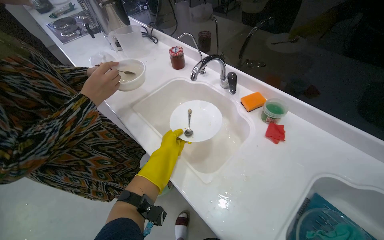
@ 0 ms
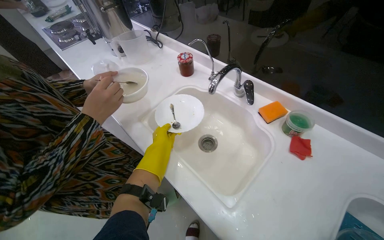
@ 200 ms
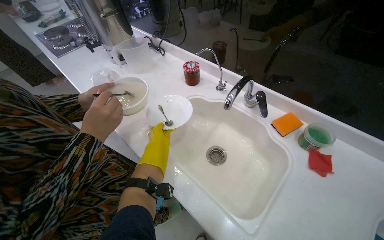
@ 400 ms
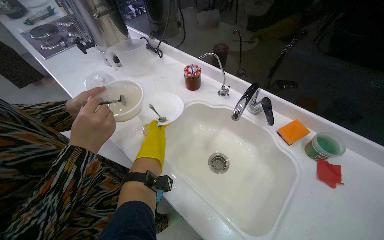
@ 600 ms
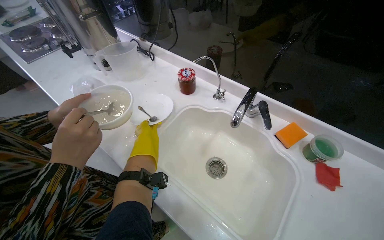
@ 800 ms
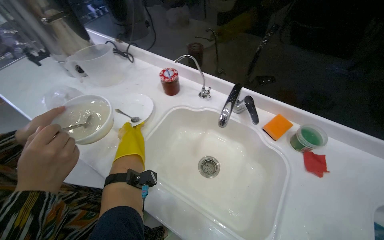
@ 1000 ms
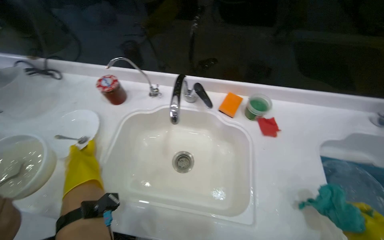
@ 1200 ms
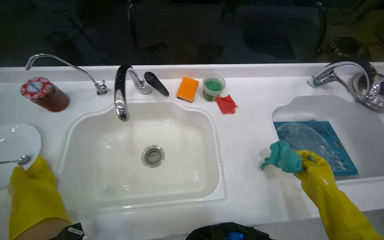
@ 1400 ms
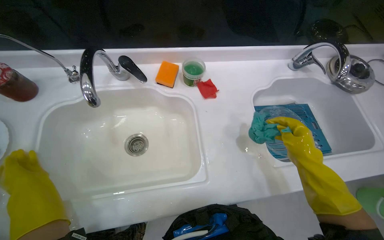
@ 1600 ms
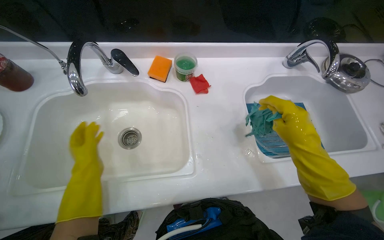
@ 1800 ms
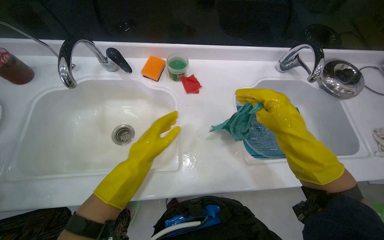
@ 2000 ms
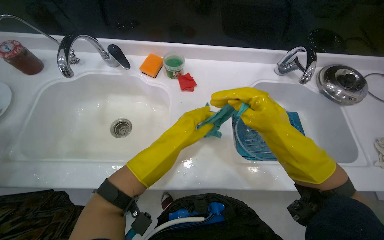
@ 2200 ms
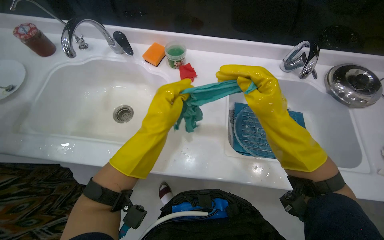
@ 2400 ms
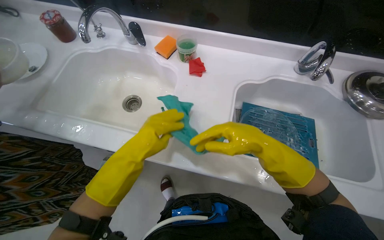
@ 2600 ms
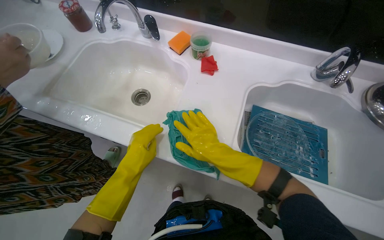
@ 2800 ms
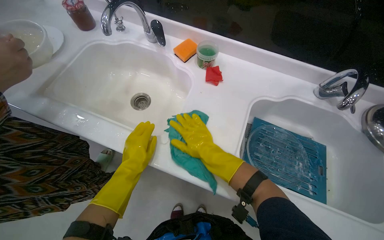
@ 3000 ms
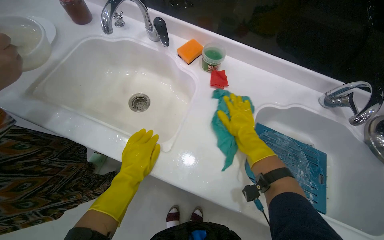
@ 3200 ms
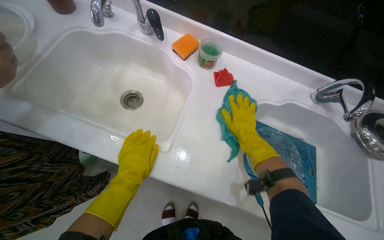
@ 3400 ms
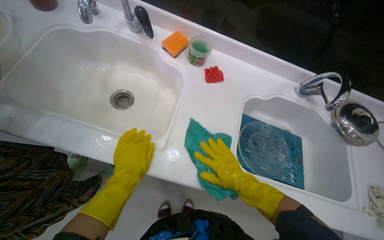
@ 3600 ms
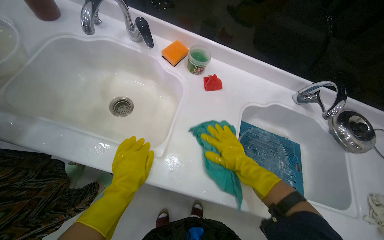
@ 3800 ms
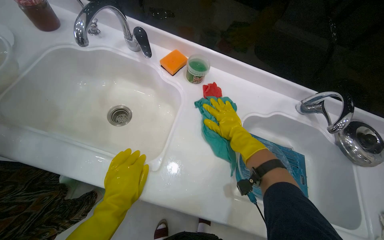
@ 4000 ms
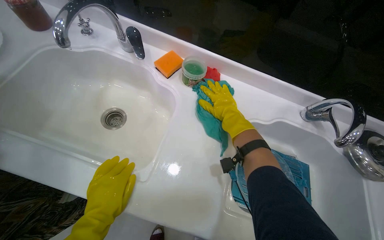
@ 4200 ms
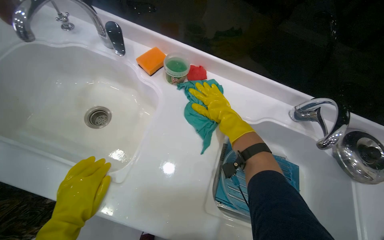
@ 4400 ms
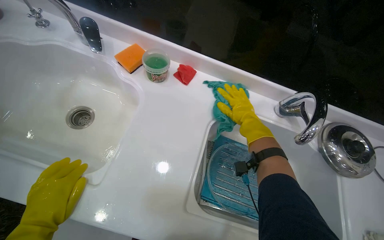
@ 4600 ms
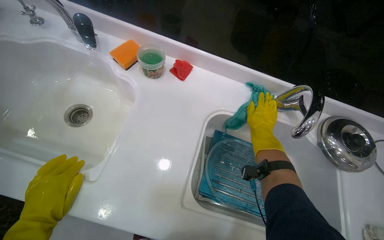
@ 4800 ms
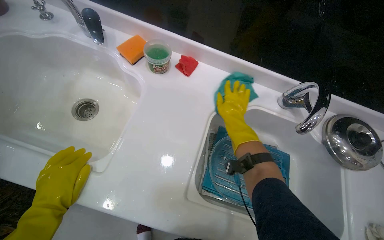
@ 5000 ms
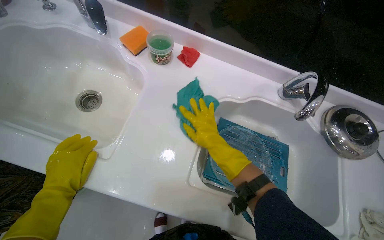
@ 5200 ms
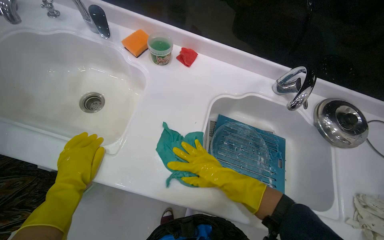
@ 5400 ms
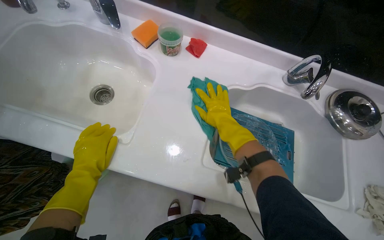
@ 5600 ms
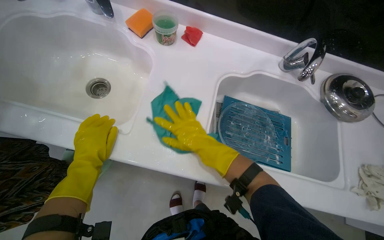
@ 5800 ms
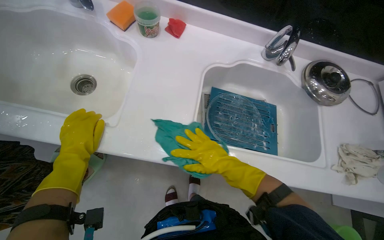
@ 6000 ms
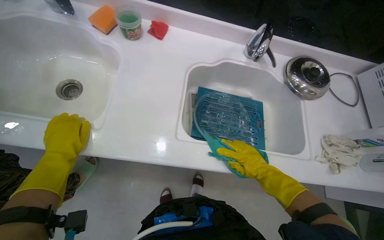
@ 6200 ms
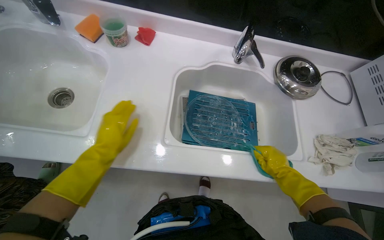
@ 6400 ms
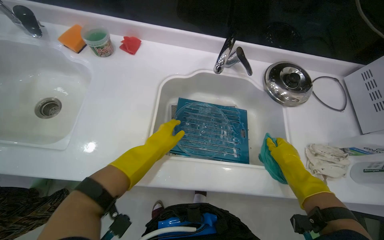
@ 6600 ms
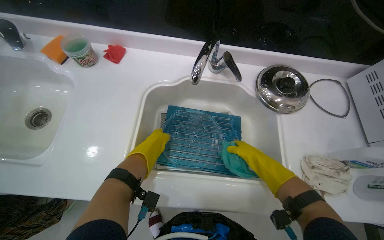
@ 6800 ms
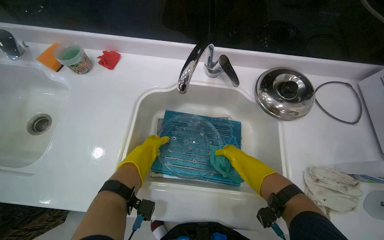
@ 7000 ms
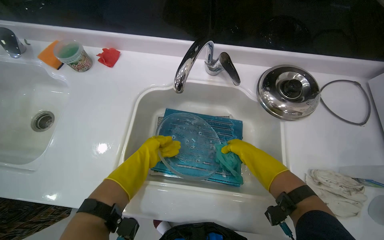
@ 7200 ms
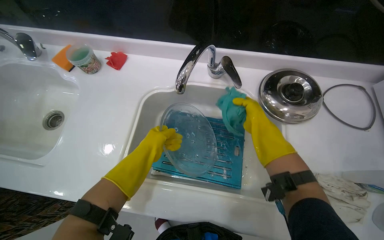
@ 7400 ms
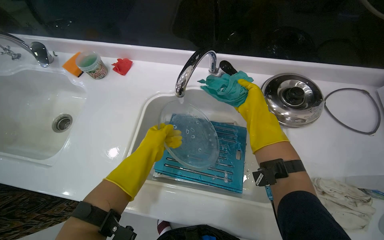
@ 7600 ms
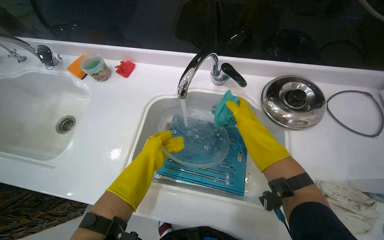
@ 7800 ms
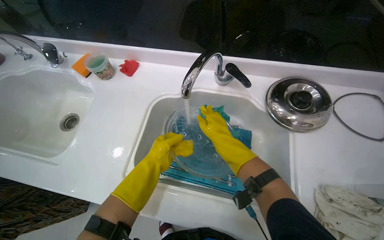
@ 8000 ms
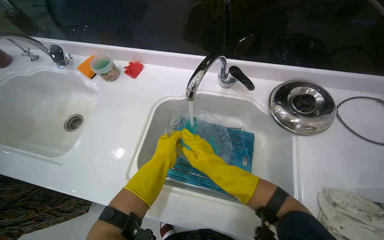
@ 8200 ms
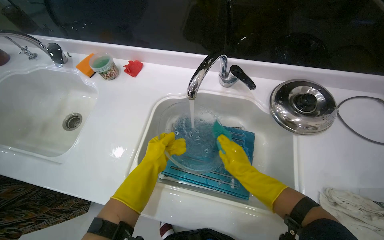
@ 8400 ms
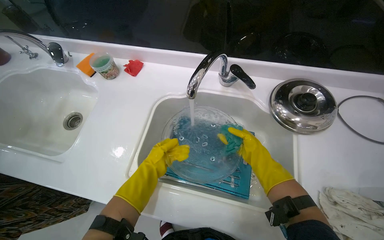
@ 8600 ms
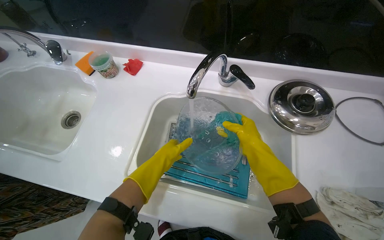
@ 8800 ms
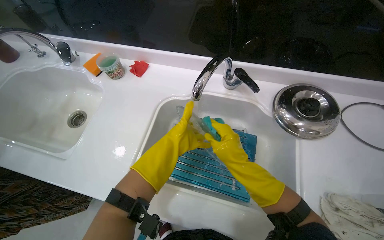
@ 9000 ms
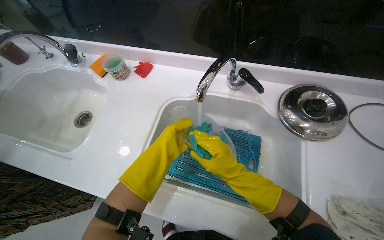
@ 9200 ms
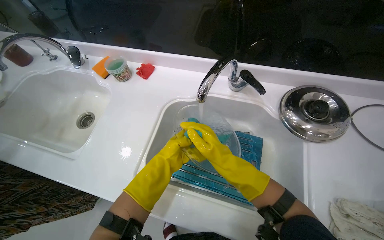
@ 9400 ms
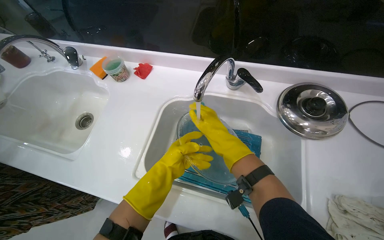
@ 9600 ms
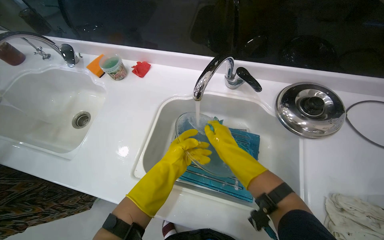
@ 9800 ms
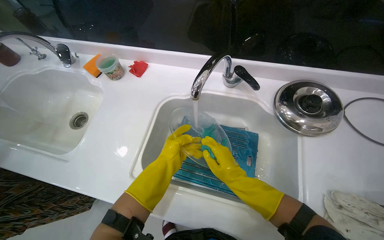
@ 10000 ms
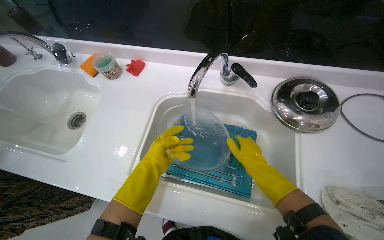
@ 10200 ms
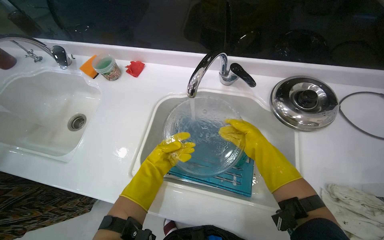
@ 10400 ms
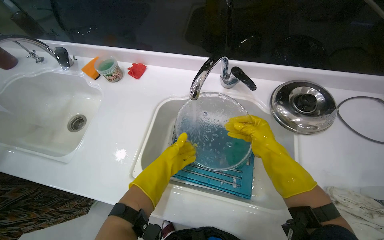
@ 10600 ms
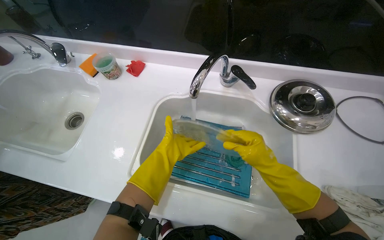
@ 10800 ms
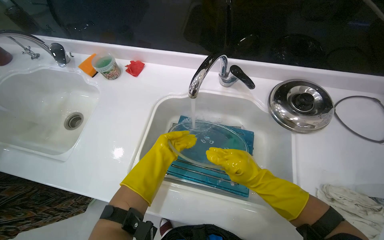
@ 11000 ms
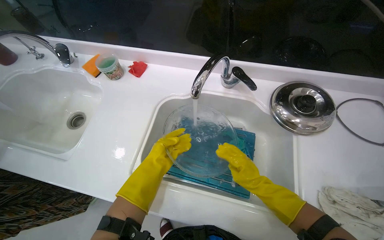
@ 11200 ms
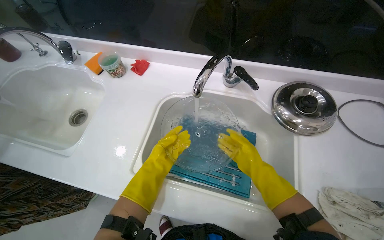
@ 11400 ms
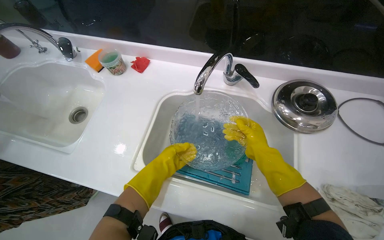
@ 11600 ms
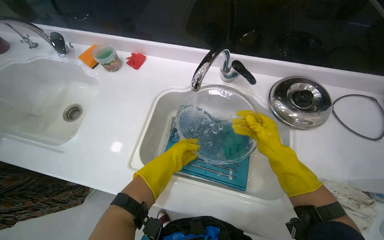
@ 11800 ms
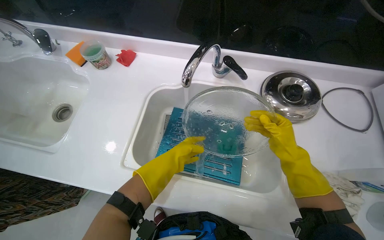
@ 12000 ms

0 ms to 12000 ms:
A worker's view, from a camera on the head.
Job: cleaning kitchen.
The whole recording: Washing metal grate in kitchen sink. The worker scrubs and rinses a metal grate in the kitchen sink.
0 ms to 1600 ms: The wearer's head swings about 55 degrees to the right.
1600 ms to 3000 ms: The wearer's head swings about 30 degrees to the left. The right hand moves to the left, approximately 10 cm; the left hand travels to the right by approximately 30 cm.
3000 ms to 4400 ms: The right hand goes about 25 cm up the picture and to the right.
4400 ms to 6000 ms: The right hand moves left and right over roughly 20 cm, changing direction 2 times.
6000 ms to 7600 ms: The left hand travels to the right by roughly 40 cm. Meanwhile the right hand goes some 50 cm to the right, up the picture and farther from the camera.
7600 ms to 9000 ms: The right hand shifts roughly 20 cm down the picture, to the left and nearer to the camera.
9000 ms to 10400 ms: The left hand moves down the picture, about 10 cm; the right hand goes about 10 cm to the right.
10400 ms to 12000 ms: Both hands move to the right, some 10 cm.

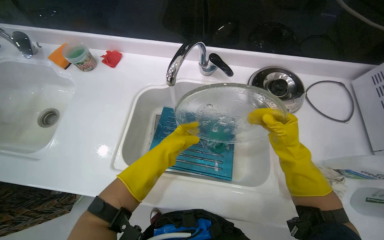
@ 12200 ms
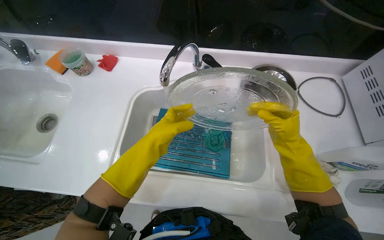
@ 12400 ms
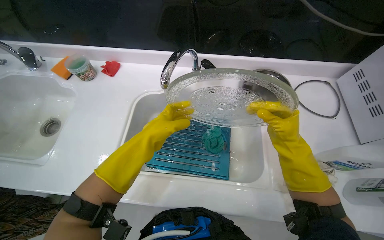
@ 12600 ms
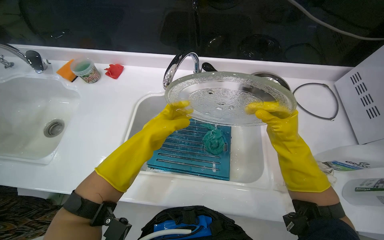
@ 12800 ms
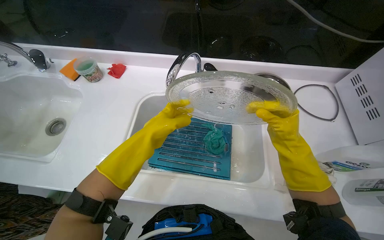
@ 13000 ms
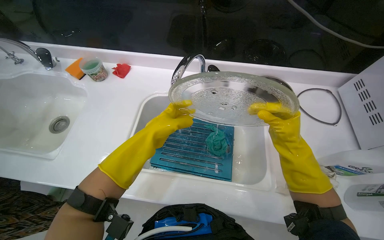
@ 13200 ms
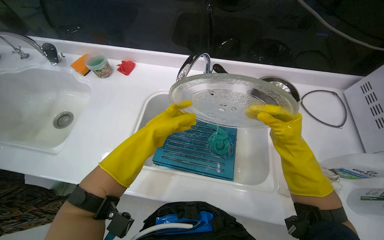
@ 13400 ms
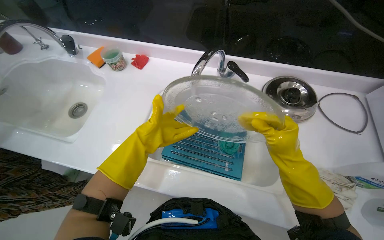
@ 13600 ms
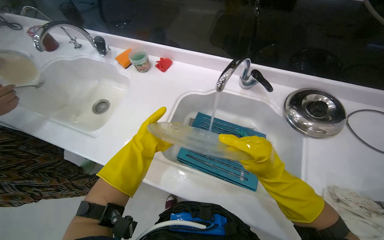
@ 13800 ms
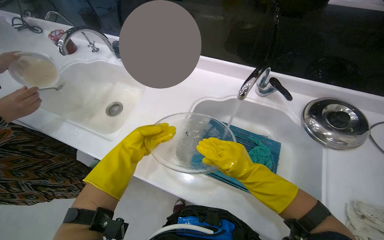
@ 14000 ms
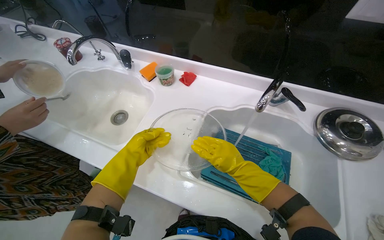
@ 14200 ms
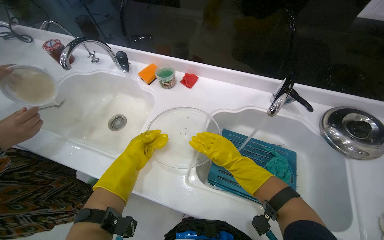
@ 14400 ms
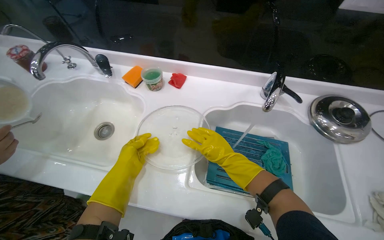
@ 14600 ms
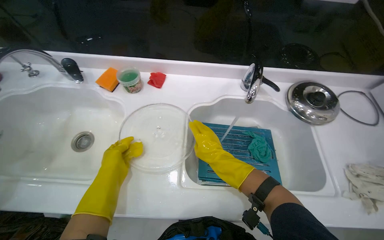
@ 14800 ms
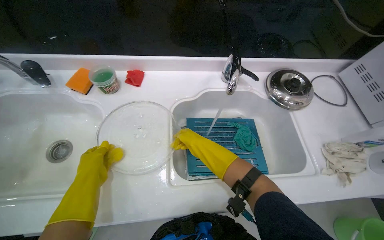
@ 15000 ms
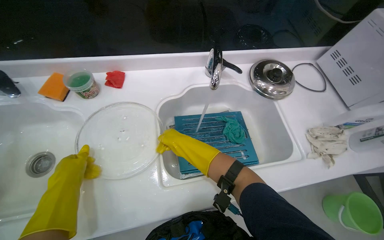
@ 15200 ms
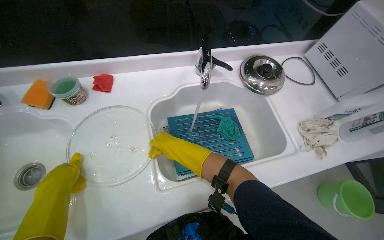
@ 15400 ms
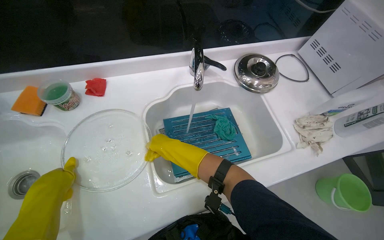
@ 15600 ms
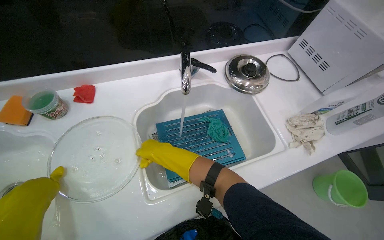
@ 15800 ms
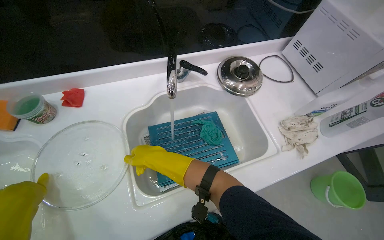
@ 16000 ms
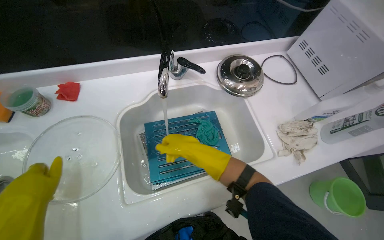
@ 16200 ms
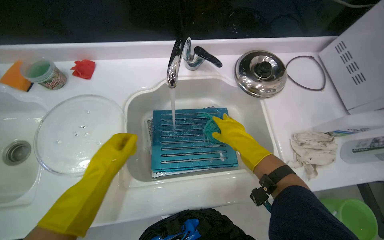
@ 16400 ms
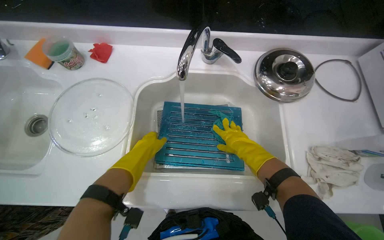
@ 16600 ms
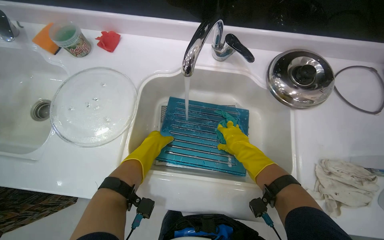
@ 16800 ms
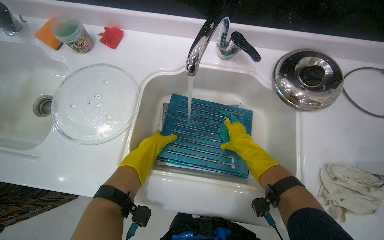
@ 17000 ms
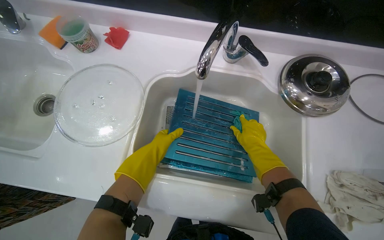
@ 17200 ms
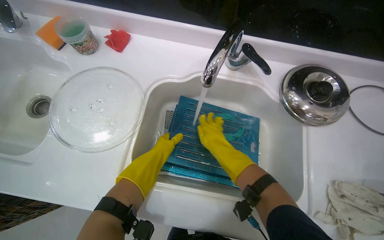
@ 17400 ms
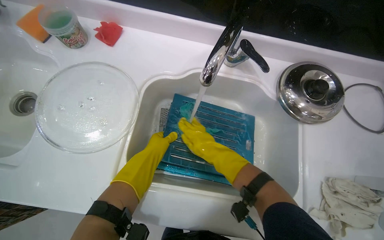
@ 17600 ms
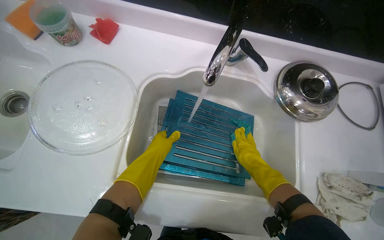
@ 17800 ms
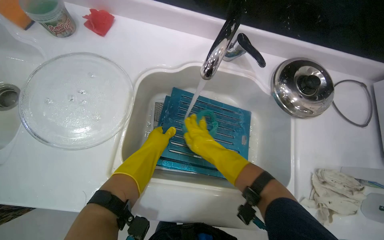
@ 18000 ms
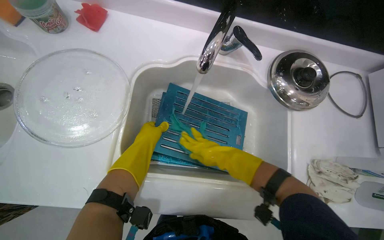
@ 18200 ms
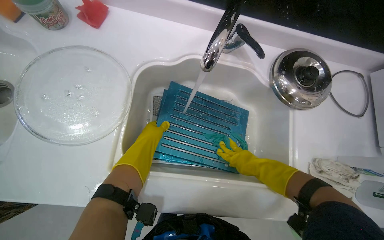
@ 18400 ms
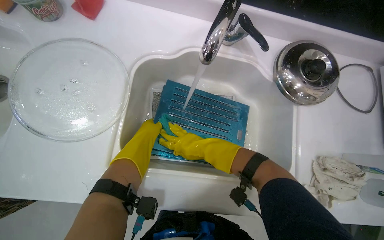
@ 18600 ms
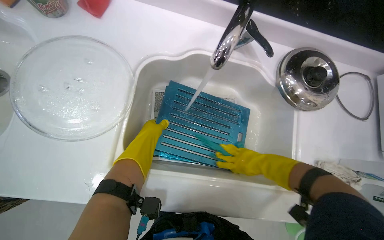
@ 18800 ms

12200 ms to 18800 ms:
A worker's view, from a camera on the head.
Job: cleaning kitchen.
The whole recording: Washing metal grate in kitchen sink. The worker scrubs and rinses a metal grate in the kitchen sink.
12200 ms to 13800 ms: The right hand goes some 20 cm to the left and nearer to the camera; the left hand heads to the left, covering some 20 cm.
13800 ms to 15400 ms: The wearer's head swings approximately 35 degrees to the right.
15400 ms to 17200 ms: The head rotates approximately 25 degrees to the left. The right hand travels to the right by some 30 cm.
17200 ms to 18800 ms: The right hand swings left and right, about 15 cm each way, with 5 reversals.
